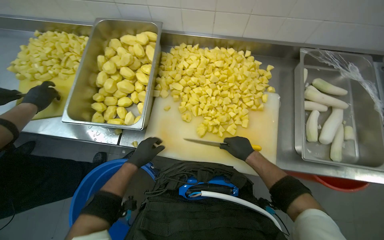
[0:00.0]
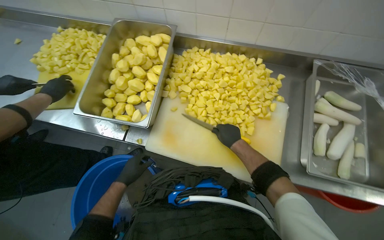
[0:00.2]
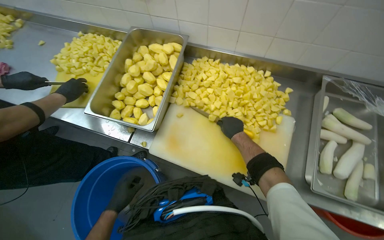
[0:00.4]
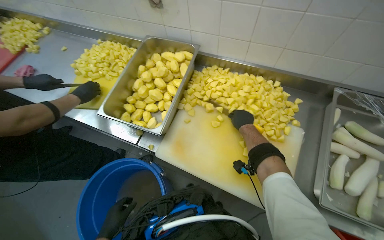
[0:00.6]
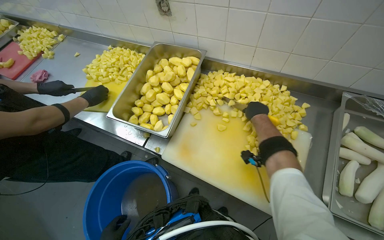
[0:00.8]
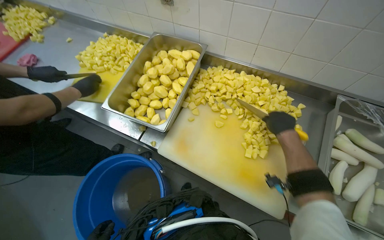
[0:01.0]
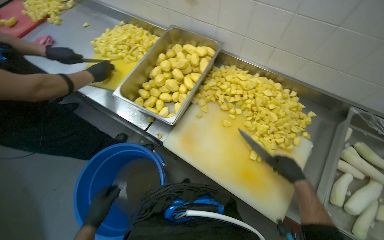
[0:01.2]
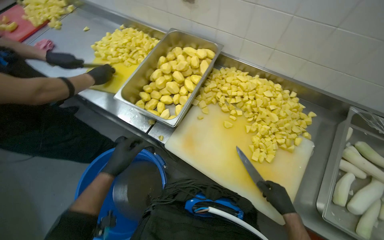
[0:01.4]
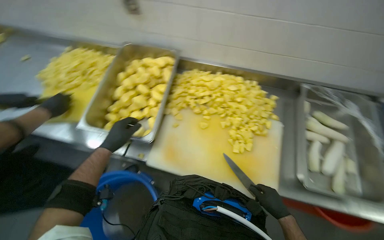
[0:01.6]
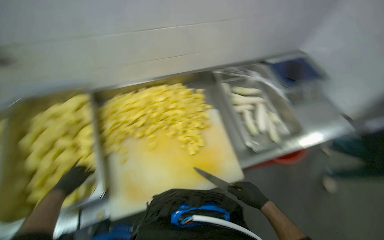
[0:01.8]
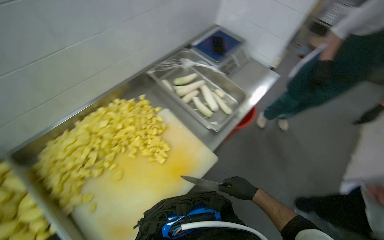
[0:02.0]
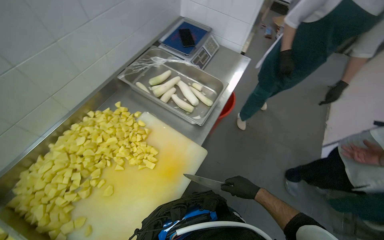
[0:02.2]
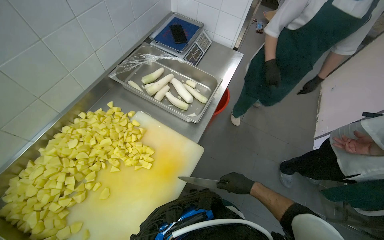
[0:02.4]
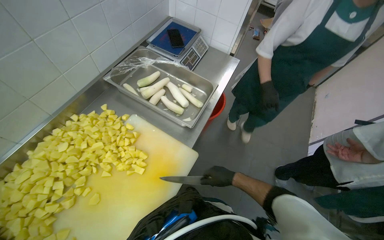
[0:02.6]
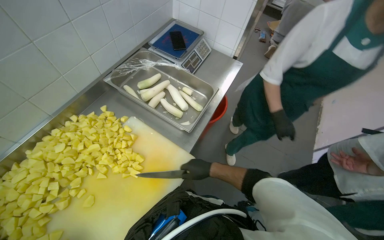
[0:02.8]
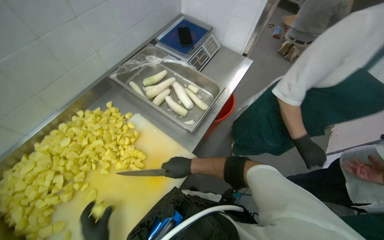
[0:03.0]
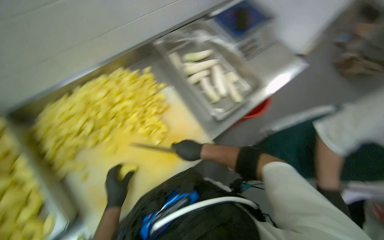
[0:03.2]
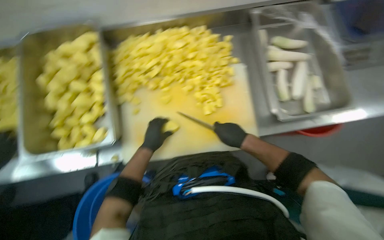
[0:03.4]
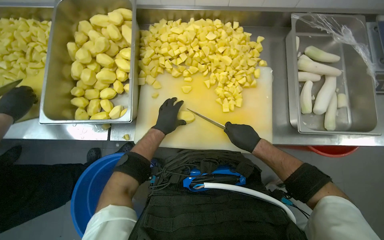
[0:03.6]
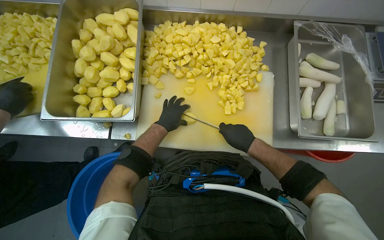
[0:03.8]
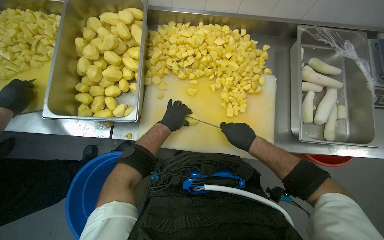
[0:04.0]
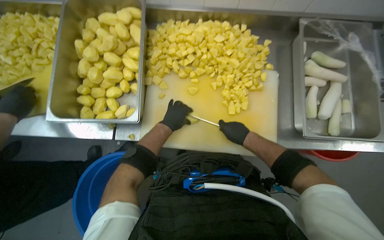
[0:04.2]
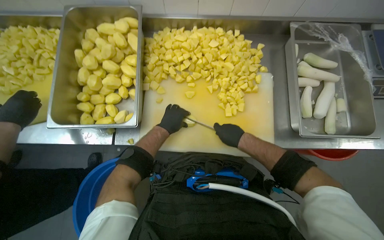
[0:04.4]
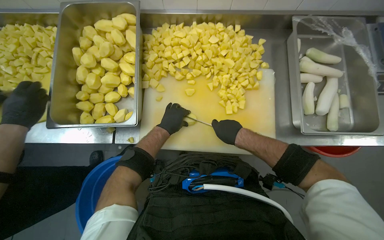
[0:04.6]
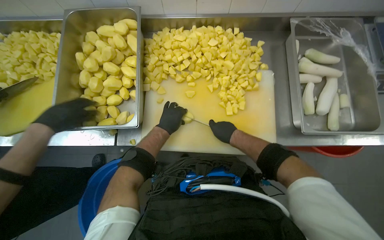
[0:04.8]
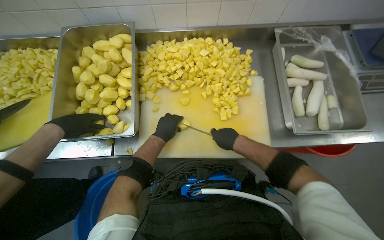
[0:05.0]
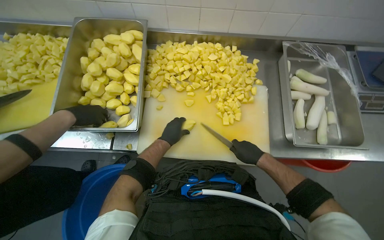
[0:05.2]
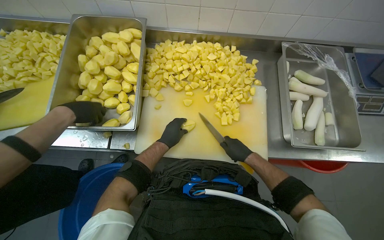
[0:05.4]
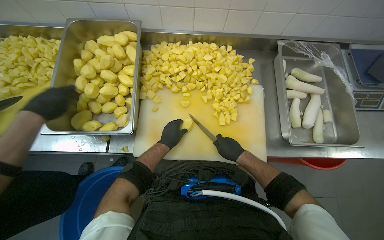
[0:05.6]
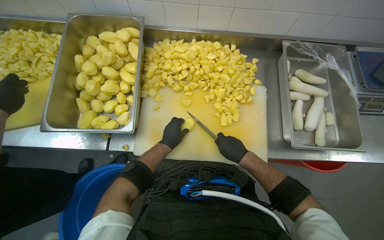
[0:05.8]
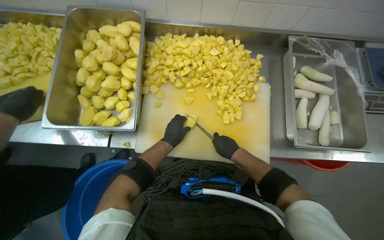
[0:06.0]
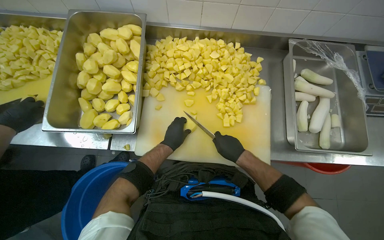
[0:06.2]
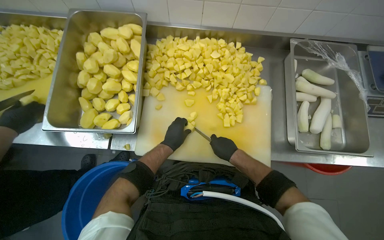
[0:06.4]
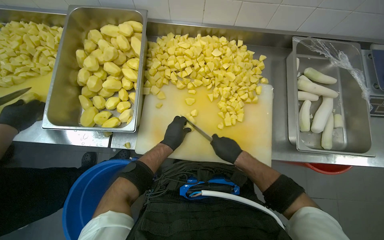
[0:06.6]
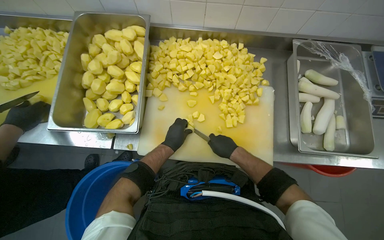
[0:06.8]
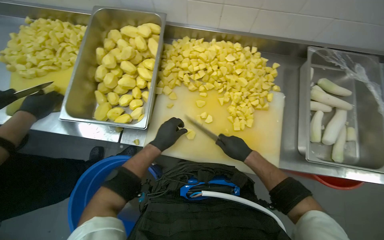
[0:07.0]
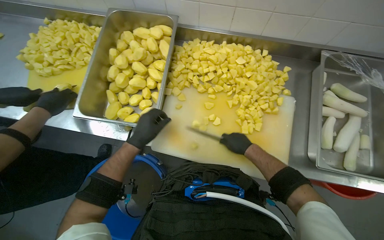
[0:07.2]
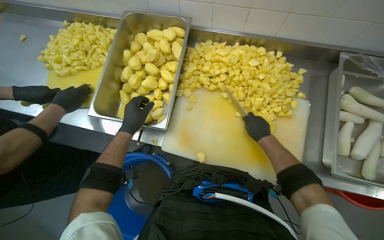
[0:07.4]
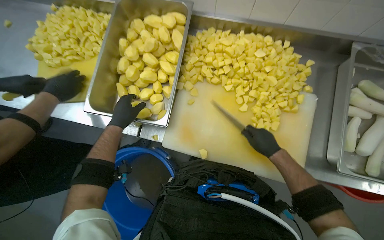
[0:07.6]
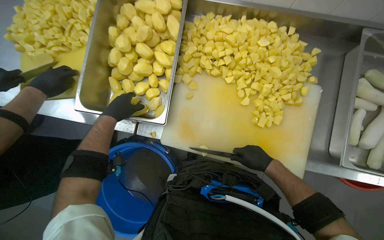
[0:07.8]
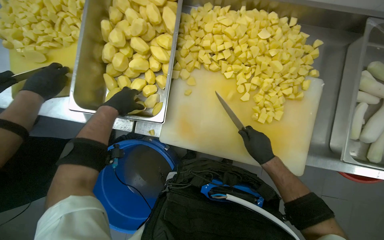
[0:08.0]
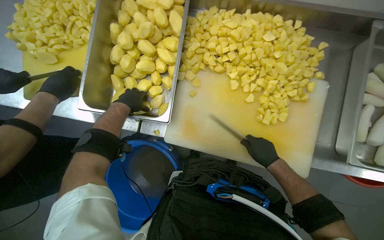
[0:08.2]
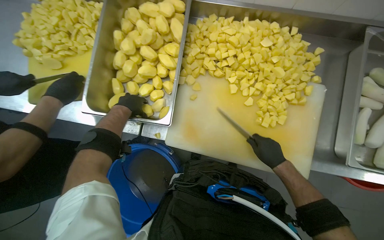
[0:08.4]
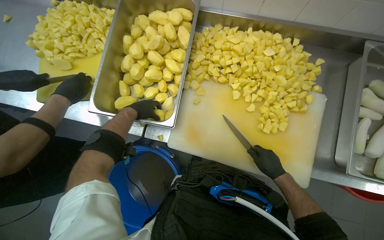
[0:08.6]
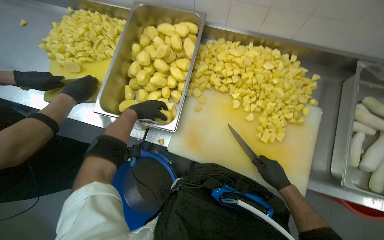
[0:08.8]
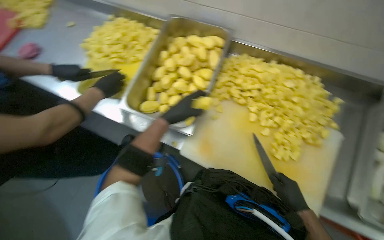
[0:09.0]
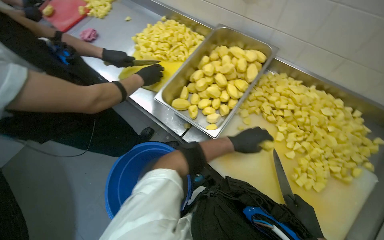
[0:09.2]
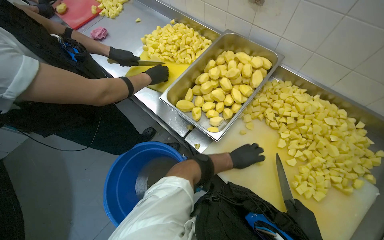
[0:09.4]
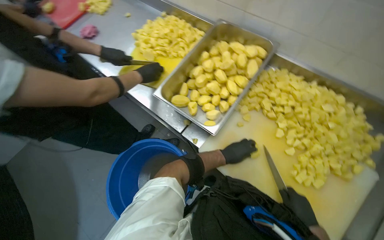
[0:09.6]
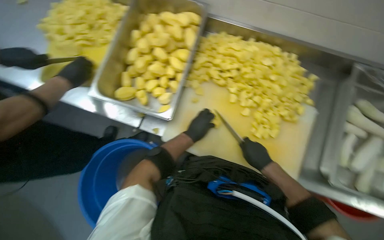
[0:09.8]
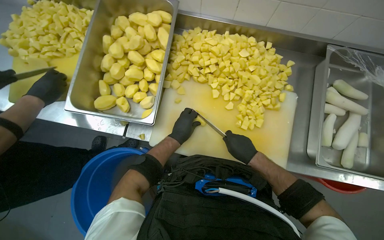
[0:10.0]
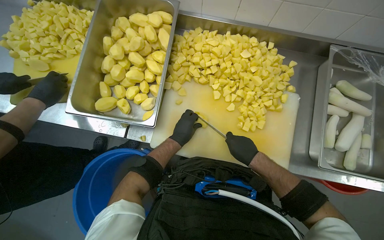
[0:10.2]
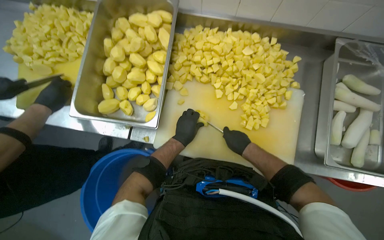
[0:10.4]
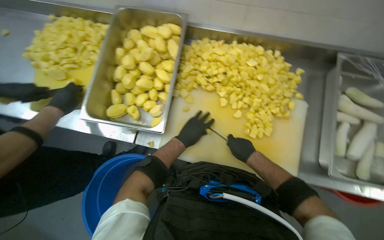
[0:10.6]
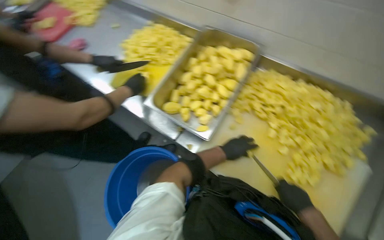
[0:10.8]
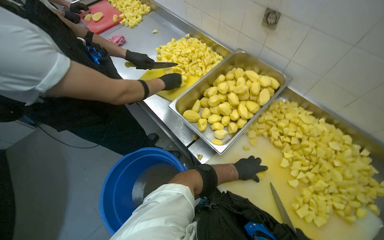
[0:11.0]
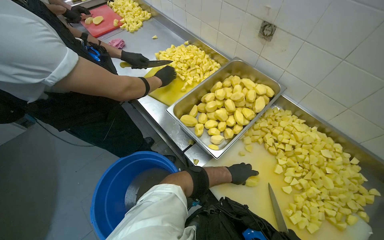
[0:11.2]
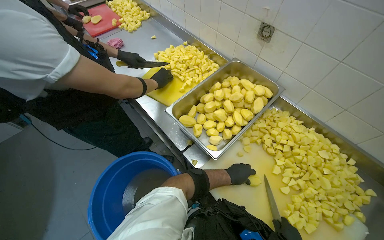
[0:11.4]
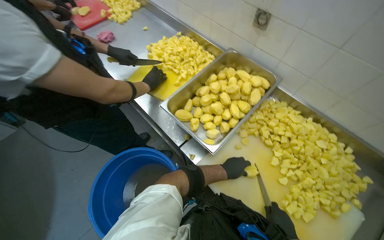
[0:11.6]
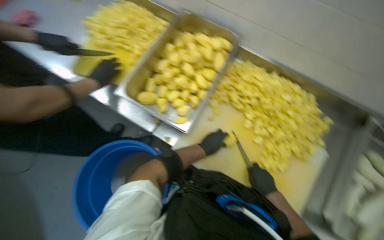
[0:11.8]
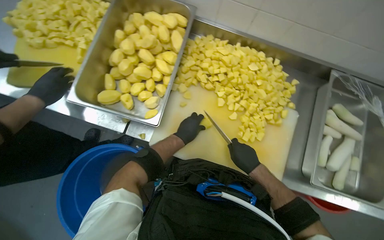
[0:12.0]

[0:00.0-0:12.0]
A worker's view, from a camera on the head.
Job: preparing food.
The whole recording: Cutting potatoes into pieces. The worker dices peeled potatoes into smaller pieces on a cutting board.
0:01.6 to 0:03.0: The wearer looks roughly 70 degrees further to the right.
0:03.0 to 0:04.4: The head turns to the left by about 60 degrees.
0:04.4 to 0:06.0: The hands stay close to where they were, moving slightly.
0:06.0 to 0:07.6: The left hand heads to the left, covering about 25 cm.
0:07.6 to 0:09.0: The left hand moves to the right, approximately 10 cm, while the right hand goes about 10 cm down the picture.
0:09.0 to 0:10.4: The left hand travels down the picture by roughly 15 cm.

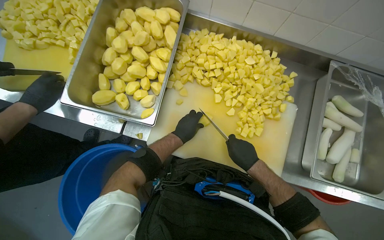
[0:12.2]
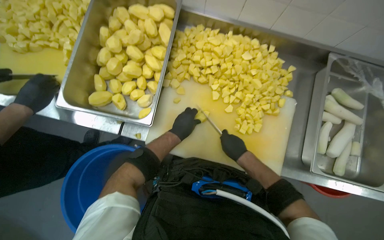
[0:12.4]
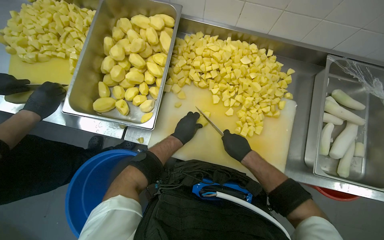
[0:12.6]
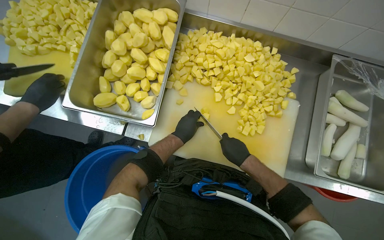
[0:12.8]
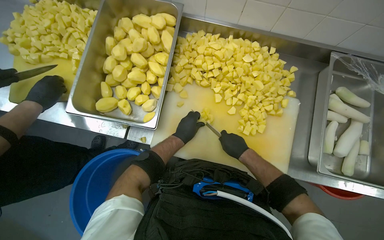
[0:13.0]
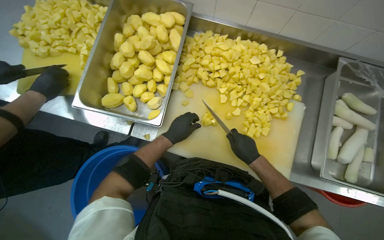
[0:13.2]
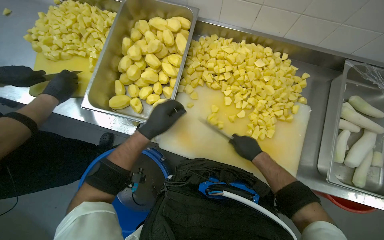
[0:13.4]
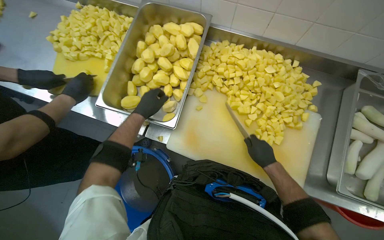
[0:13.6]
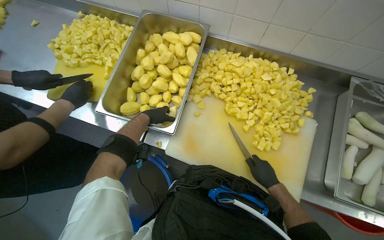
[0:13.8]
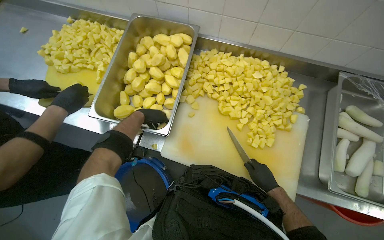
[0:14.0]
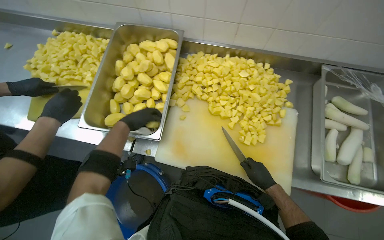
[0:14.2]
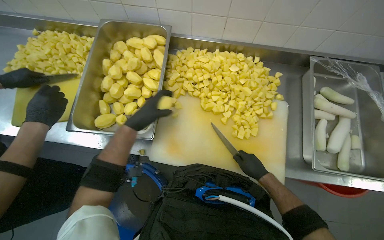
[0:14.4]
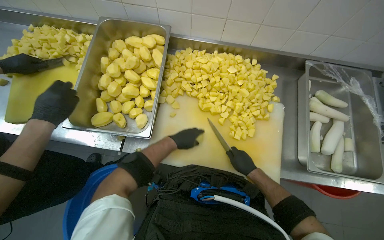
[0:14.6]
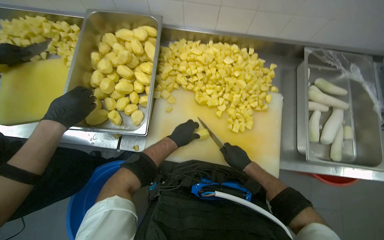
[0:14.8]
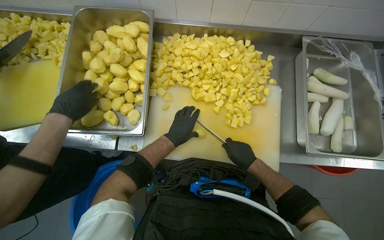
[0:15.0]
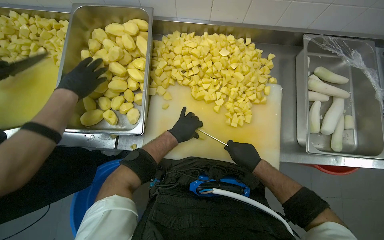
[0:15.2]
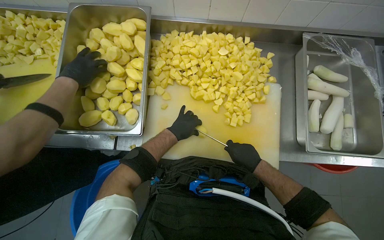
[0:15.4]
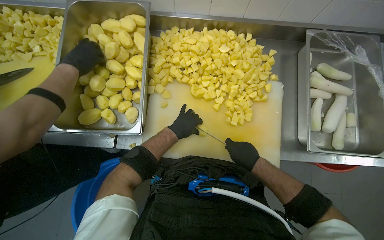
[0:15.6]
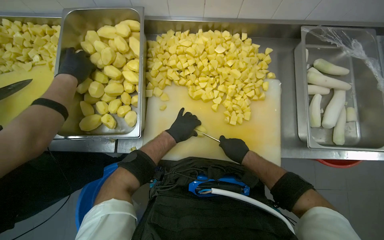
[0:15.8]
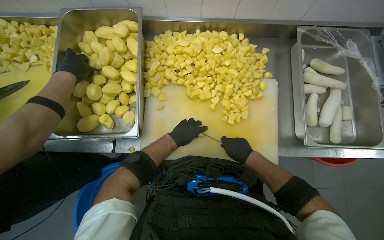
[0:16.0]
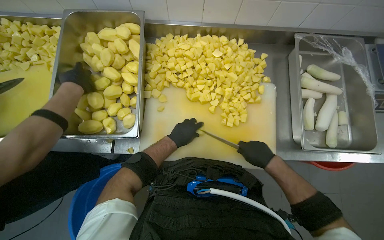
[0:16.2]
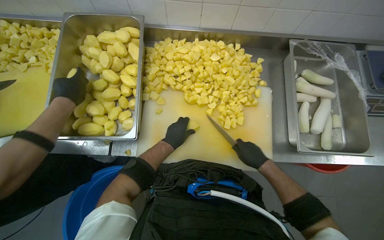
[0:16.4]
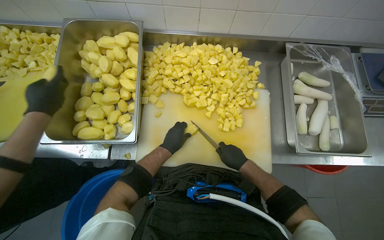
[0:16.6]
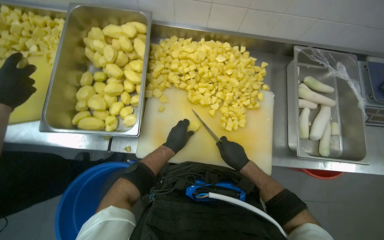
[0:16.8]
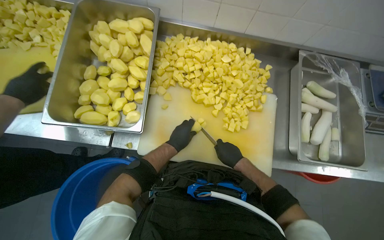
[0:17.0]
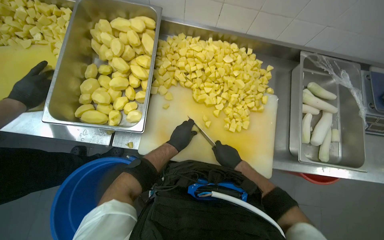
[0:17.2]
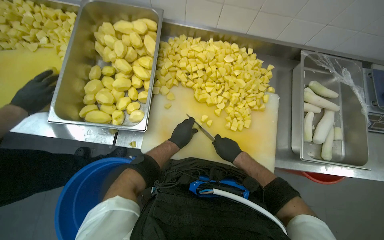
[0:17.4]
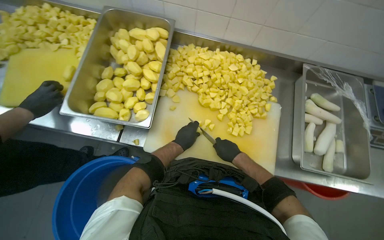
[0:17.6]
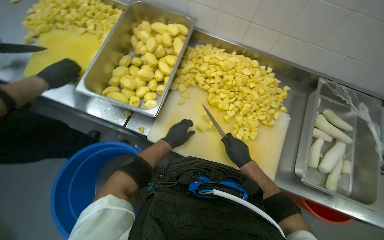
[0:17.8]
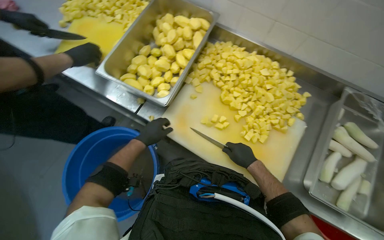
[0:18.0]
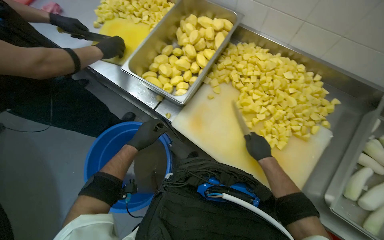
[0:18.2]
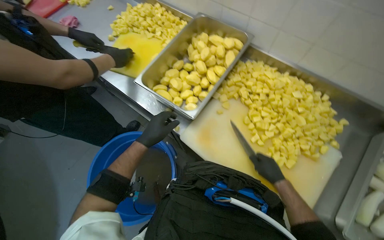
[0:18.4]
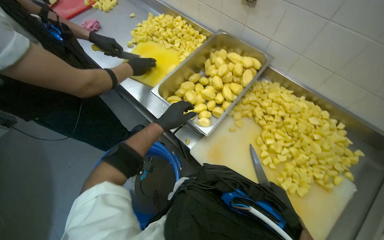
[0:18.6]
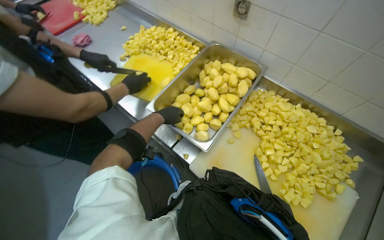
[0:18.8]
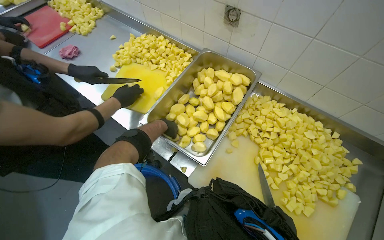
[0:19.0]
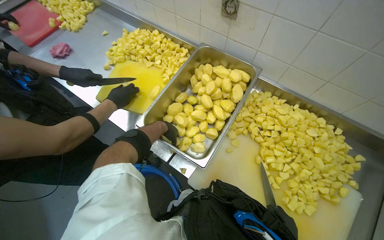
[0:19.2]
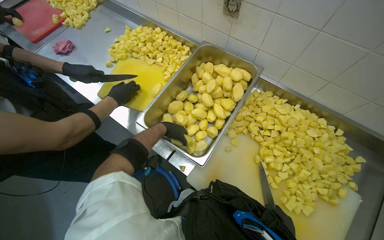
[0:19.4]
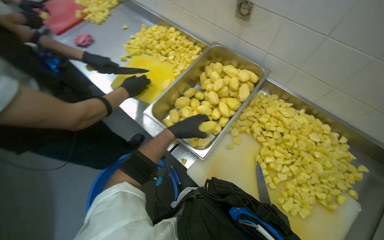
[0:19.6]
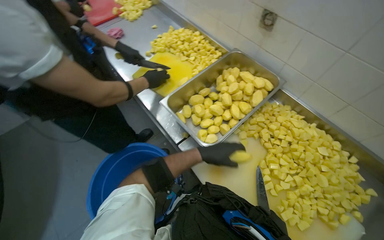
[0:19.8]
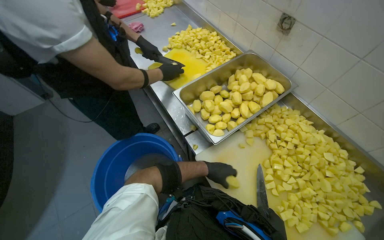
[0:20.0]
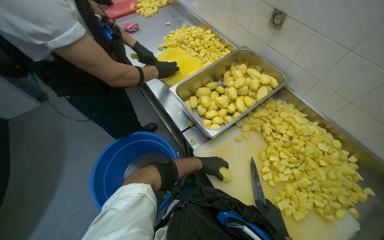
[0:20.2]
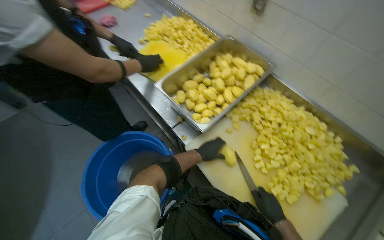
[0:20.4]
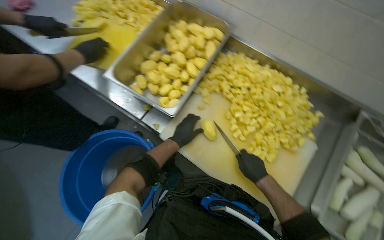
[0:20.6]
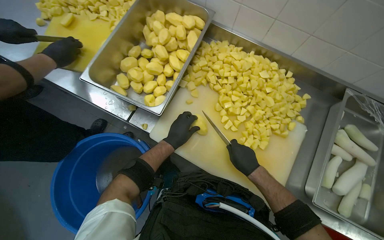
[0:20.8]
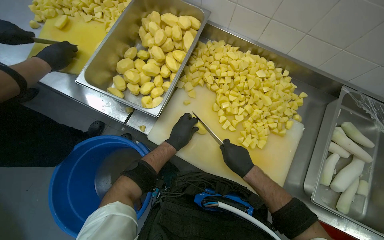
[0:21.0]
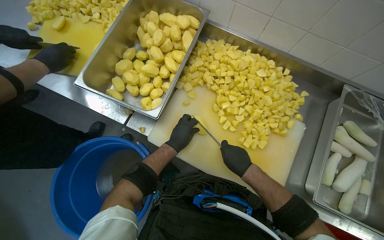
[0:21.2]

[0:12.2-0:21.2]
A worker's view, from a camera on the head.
Job: preparing food.
The whole recording: Cutting potatoes into pieces. The worker dices peeled potatoes into smaller pieces on a cutting board.
0:12.2 to 0:13.8: The left hand heads to the left and up the picture, covering approximately 25 cm.
0:13.8 to 0:15.2: The left hand shifts roughly 25 cm to the right.
0:15.2 to 0:16.6: The hands stay close to where they were, moving slightly.
0:16.6 to 0:18.2: The head rotates about 35 degrees to the left.
0:18.2 to 0:19.8: The left hand travels to the right by roughly 15 cm.
0:19.8 to 0:21.2: The head rotates about 25 degrees to the right. The camera pitches downward, by approximately 15 degrees. The left hand moves roughly 15 cm farther from the camera and comes back.
